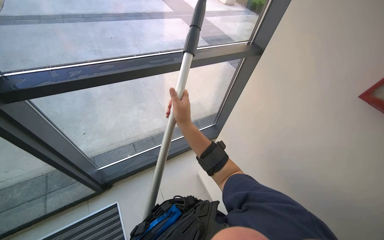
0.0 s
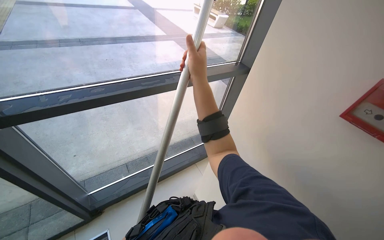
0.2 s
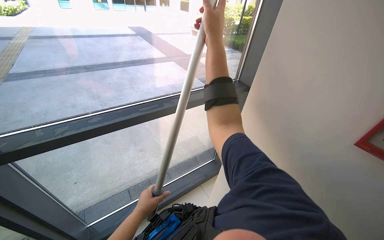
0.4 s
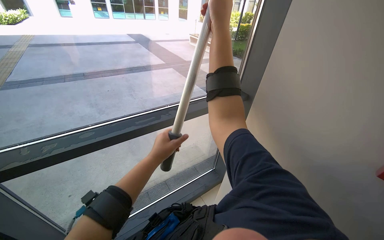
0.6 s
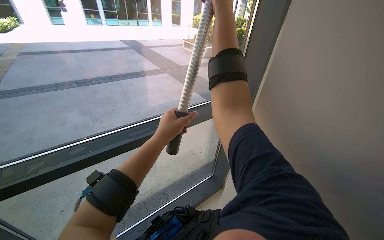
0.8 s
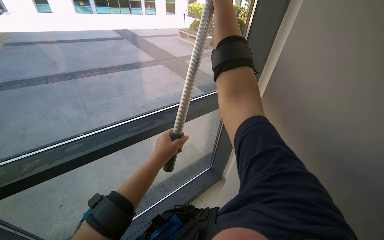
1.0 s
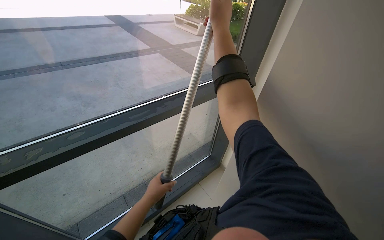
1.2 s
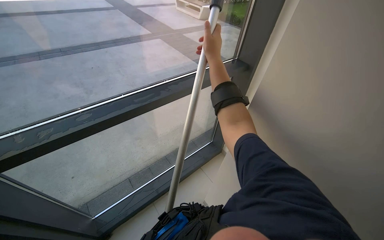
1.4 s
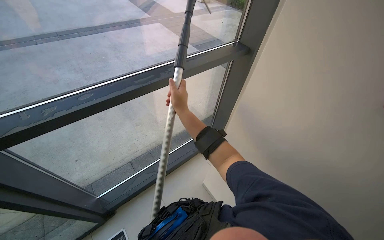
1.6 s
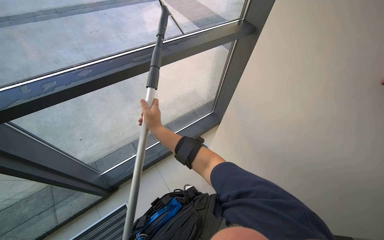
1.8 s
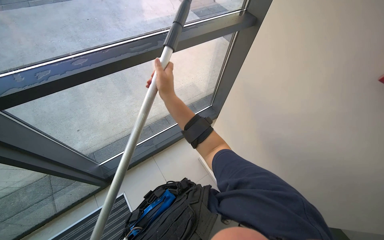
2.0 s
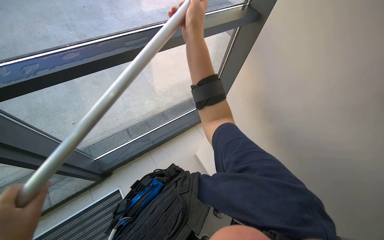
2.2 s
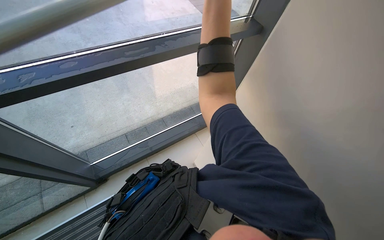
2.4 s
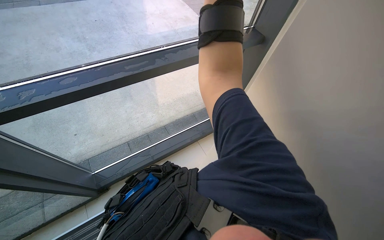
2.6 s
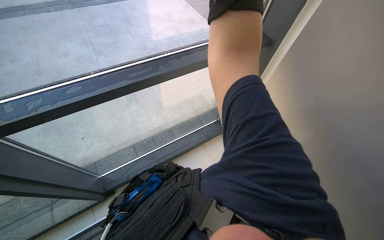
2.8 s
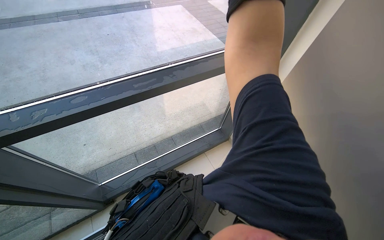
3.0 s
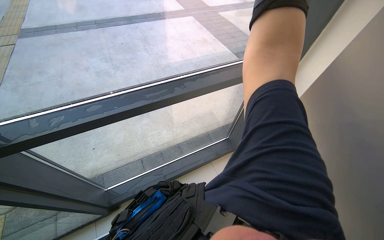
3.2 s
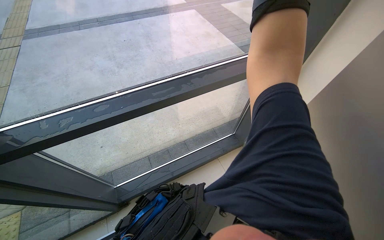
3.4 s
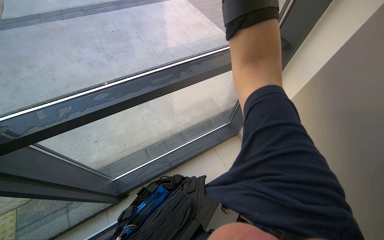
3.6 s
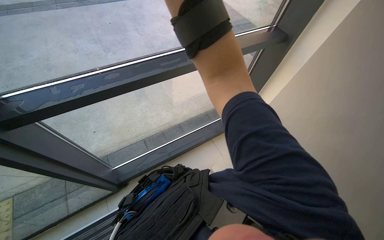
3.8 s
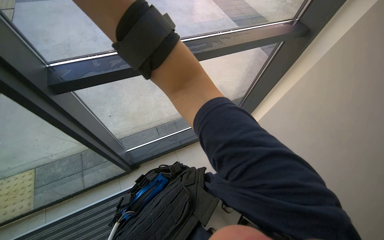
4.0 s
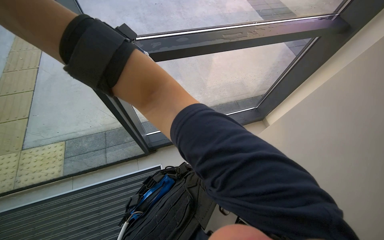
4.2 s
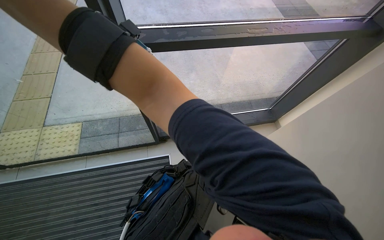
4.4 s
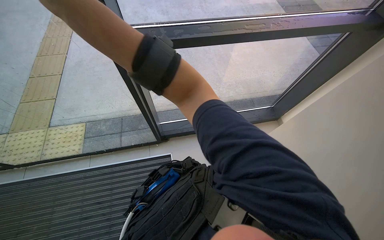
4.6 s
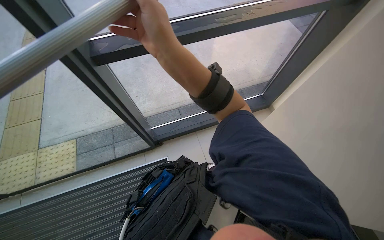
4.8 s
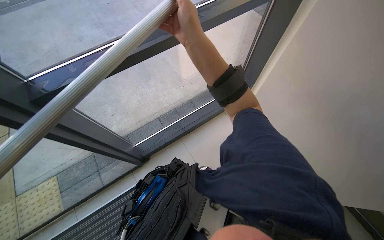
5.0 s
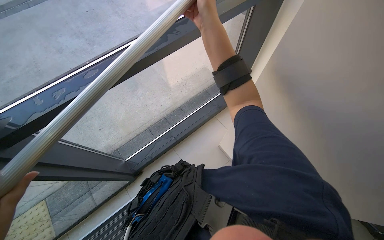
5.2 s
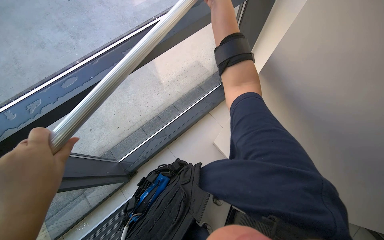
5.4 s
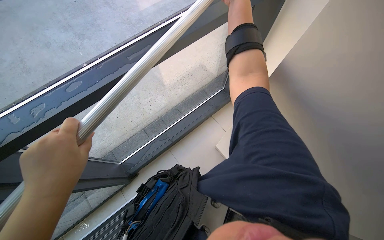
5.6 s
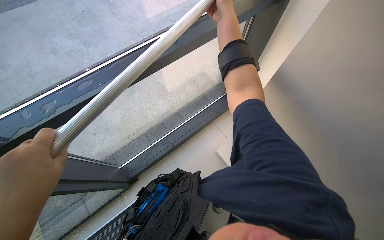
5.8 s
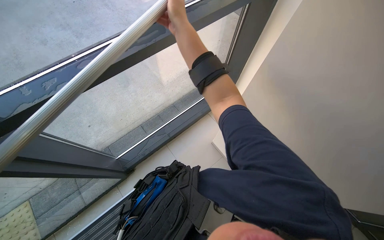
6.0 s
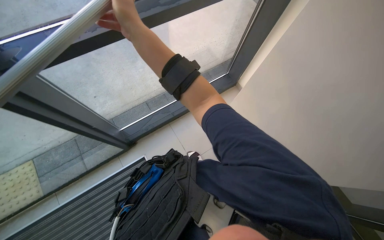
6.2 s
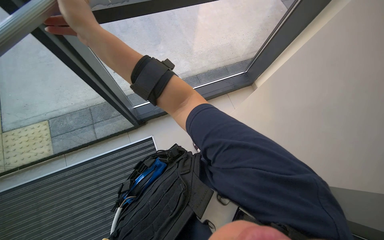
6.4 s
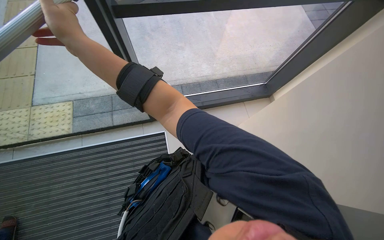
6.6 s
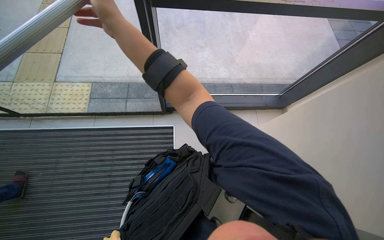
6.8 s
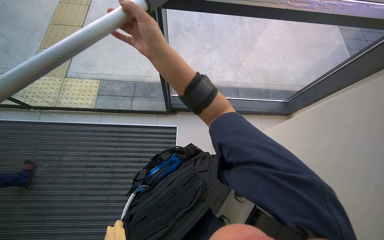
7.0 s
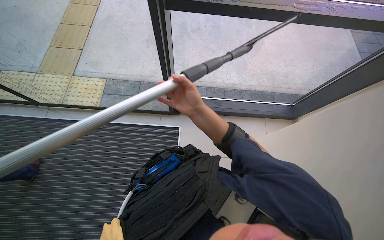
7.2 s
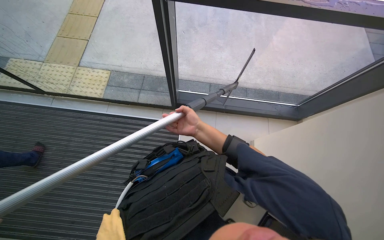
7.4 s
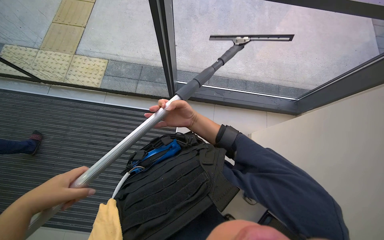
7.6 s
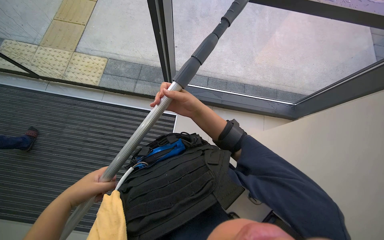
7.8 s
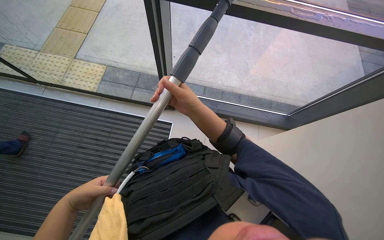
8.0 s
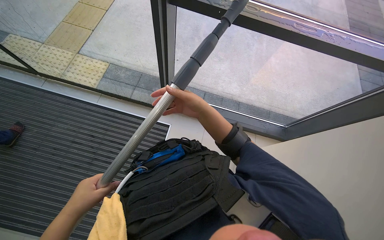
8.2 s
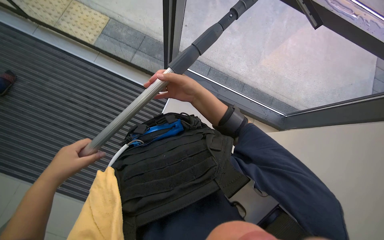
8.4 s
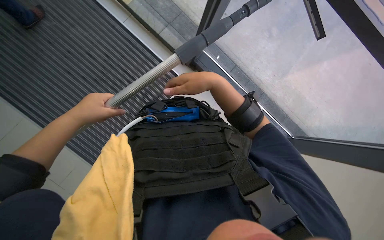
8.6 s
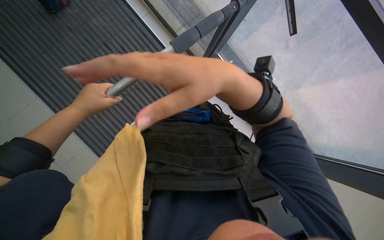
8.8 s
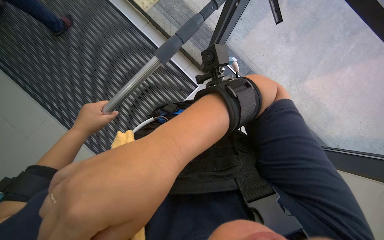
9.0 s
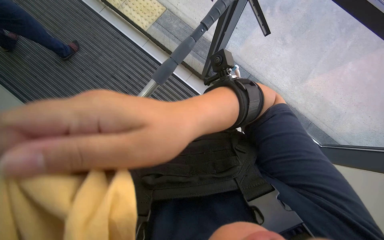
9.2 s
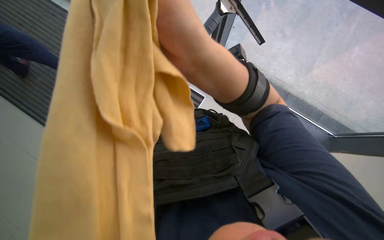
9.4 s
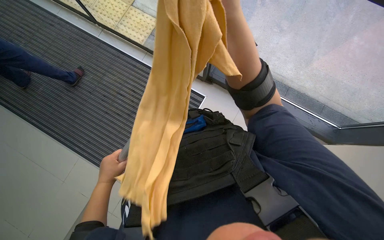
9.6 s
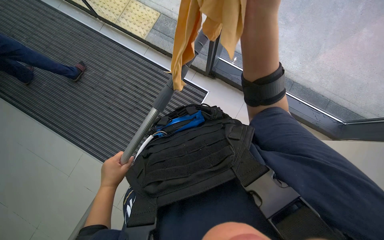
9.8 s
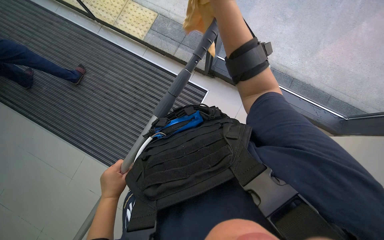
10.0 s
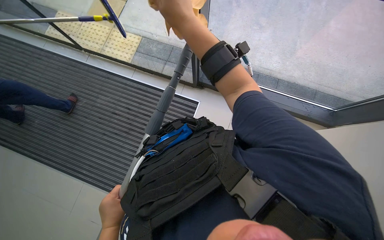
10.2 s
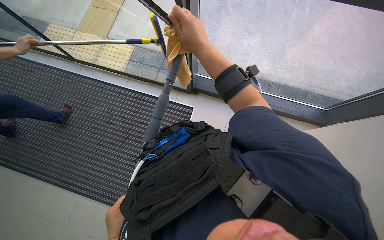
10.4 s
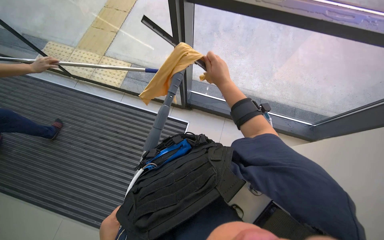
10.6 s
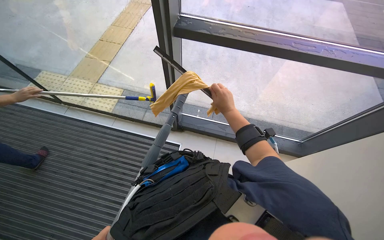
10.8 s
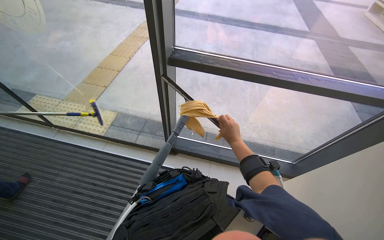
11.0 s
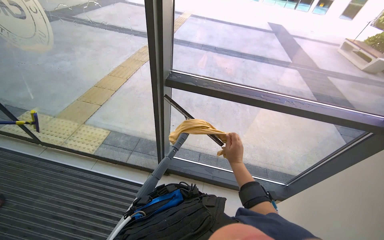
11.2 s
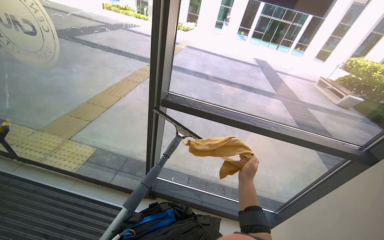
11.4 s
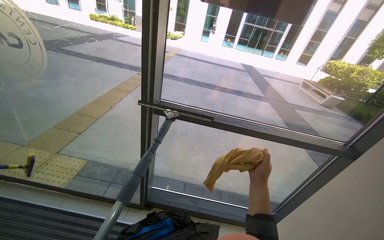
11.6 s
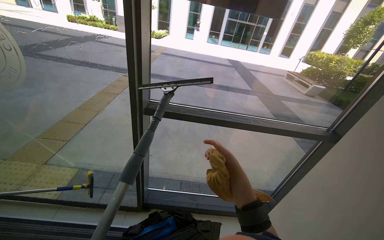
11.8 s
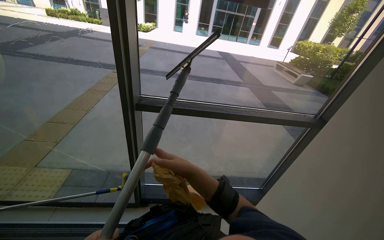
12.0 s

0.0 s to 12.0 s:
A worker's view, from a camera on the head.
Job: cleaning windows.
The whole recording: Cleaning glass windows. The worker cleans the large glass windows using a squeegee on a long pole and a cloth.
0.0 to 1.6 s: The right hand goes up the picture and returns, some 50 cm each way.
3.0 to 4.4 s: The camera travels approximately 40 cm.
4.4 to 6.0 s: Everything in view rotates some 25 degrees counterclockwise.
7.6 to 9.0 s: The scene turns about 35 degrees clockwise in the picture.
9.0 to 10.4 s: The scene turns about 25 degrees counterclockwise in the picture.
10.4 to 12.0 s: The view swings some 25 degrees to the right. The wearer looks some 40 degrees further upward.

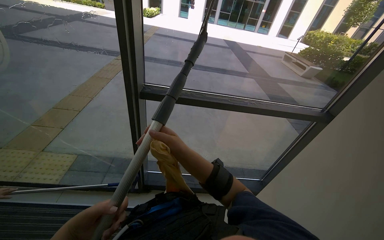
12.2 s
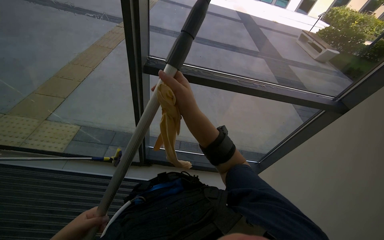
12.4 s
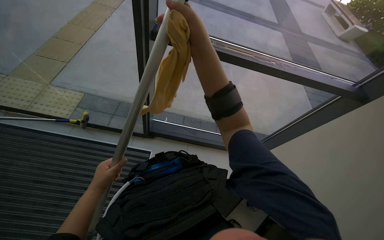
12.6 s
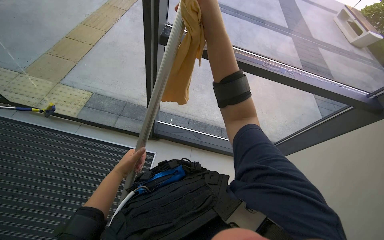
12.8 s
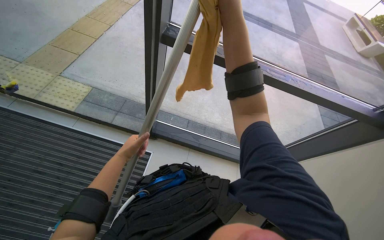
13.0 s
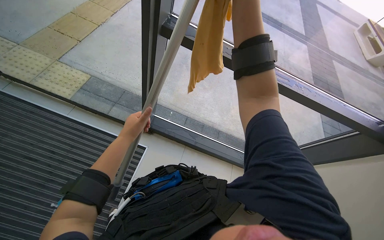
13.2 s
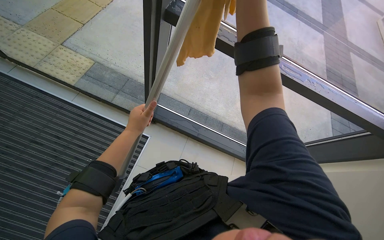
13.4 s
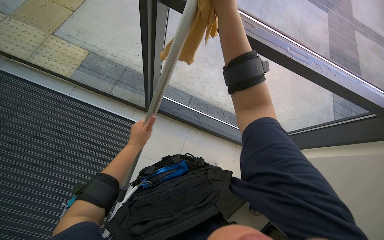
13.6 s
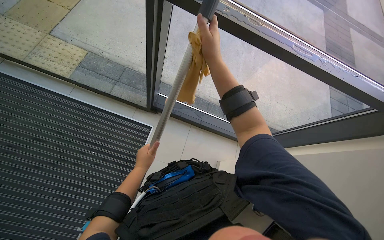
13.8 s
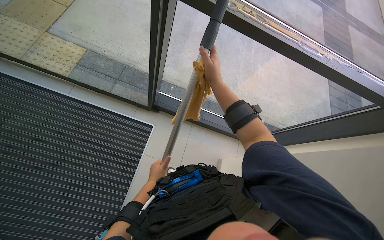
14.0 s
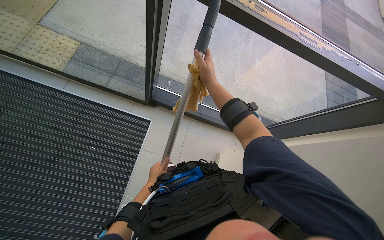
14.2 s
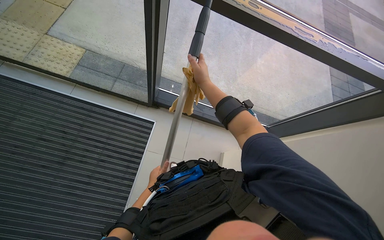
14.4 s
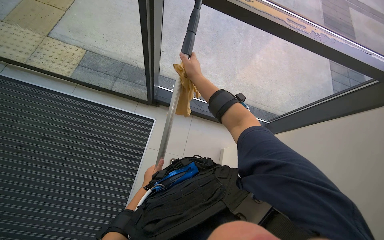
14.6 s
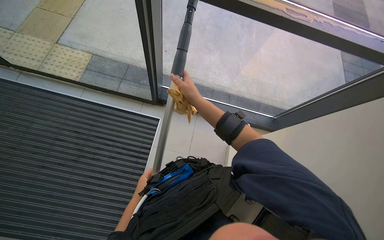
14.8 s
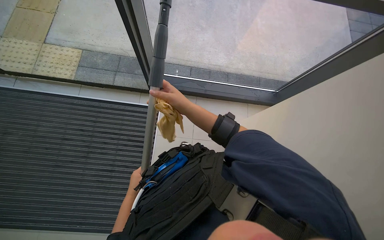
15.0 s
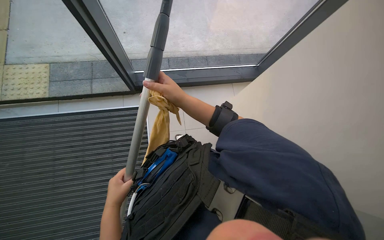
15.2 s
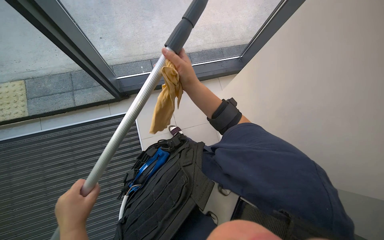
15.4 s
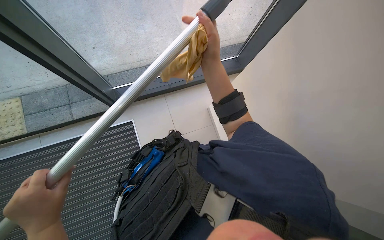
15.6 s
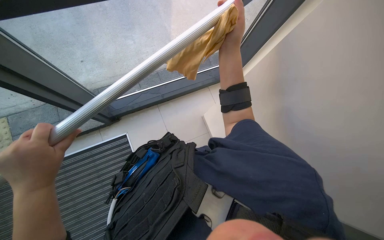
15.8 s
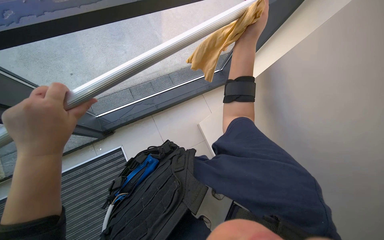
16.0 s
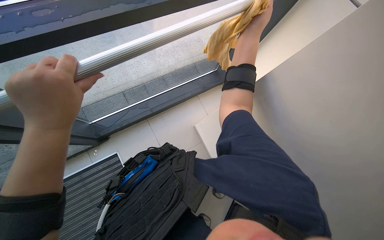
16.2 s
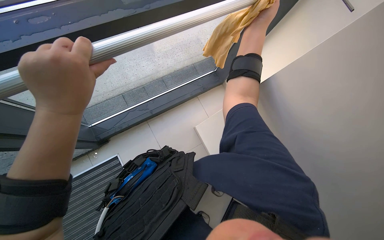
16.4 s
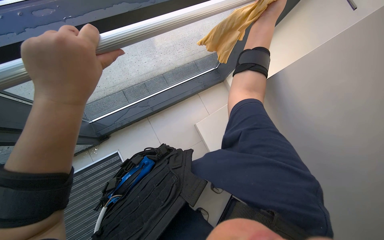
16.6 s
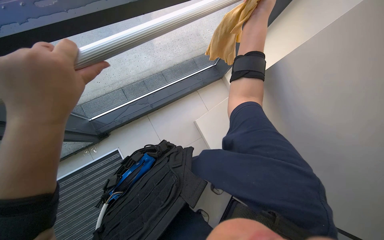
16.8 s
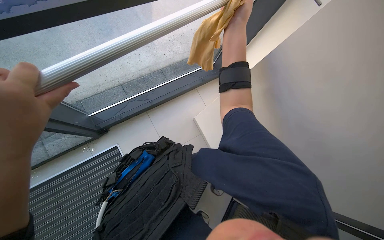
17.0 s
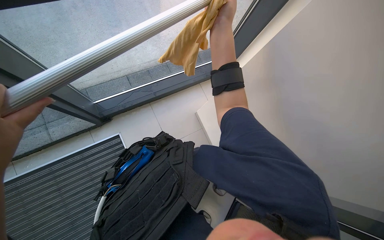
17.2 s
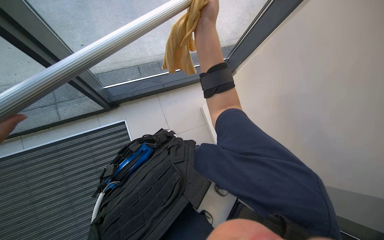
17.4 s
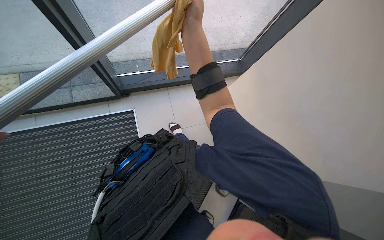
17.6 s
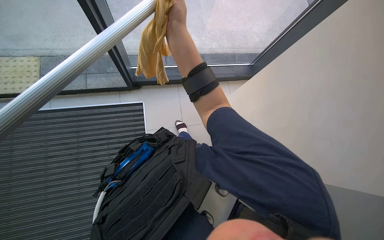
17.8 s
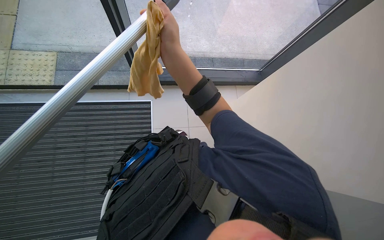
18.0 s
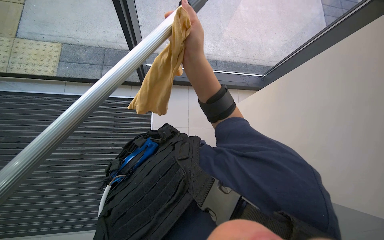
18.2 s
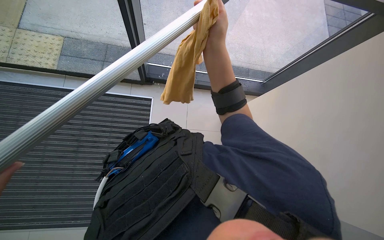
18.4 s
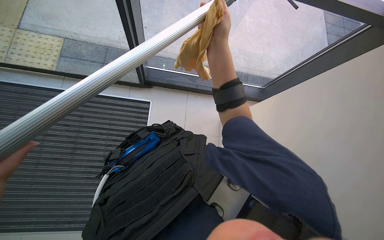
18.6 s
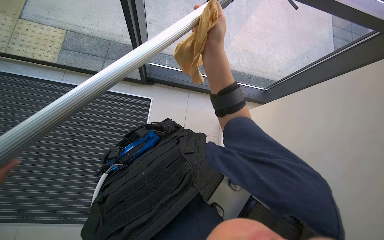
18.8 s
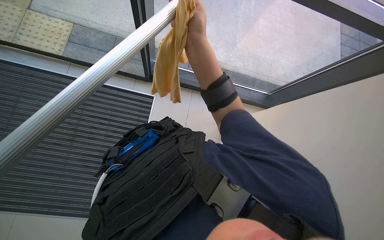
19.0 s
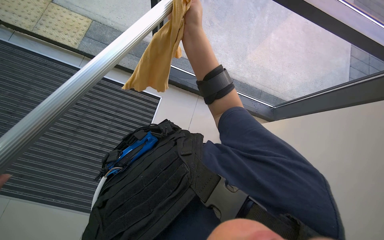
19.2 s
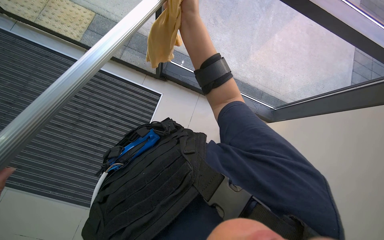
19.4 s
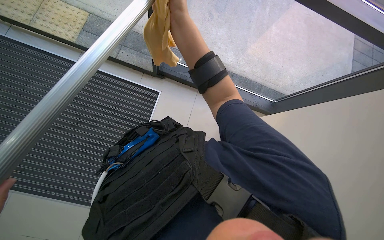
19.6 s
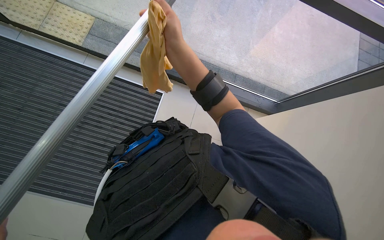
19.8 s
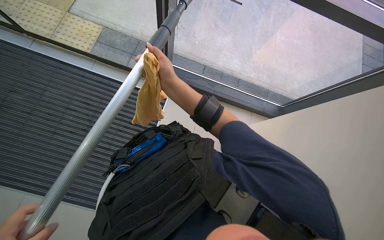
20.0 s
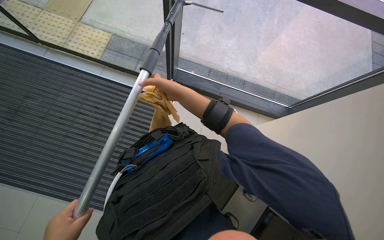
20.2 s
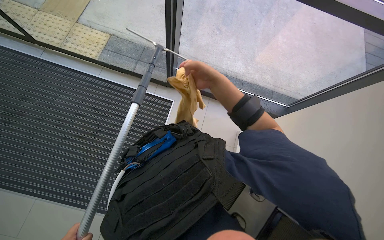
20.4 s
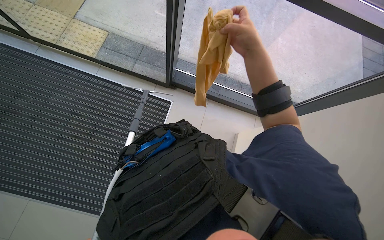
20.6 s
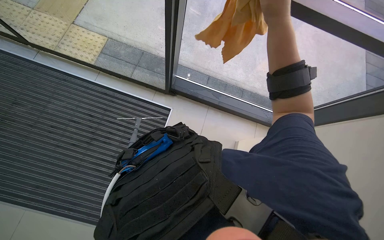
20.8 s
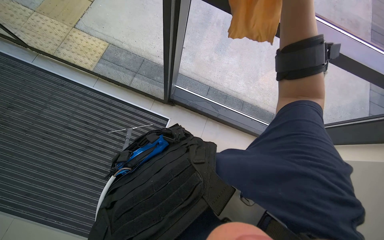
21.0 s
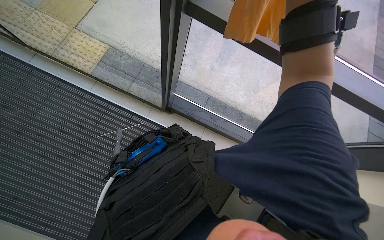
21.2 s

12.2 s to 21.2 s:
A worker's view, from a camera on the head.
Job: cleaning windows.
The whole recording: Cleaning glass windows. The worker cleans the large glass windows using a squeegee on a long pole and a cloth.
12.2 to 13.8 s: The view tilts roughly 30 degrees downward. The right hand goes about 20 cm up the picture.
13.8 to 15.2 s: The view tips downward by roughly 15 degrees. The right hand heads down the picture, covering roughly 20 cm.
15.2 to 16.6 s: The right hand moves to the right and up the picture, approximately 40 cm. The left hand goes about 40 cm up the picture and nearer to the camera.
16.6 to 18.2 s: The wearer's head swings approximately 30 degrees to the left. The right hand is displaced to the left by about 35 cm.
18.2 to 19.8 s: The right hand goes up the picture and returns, about 10 cm each way.
